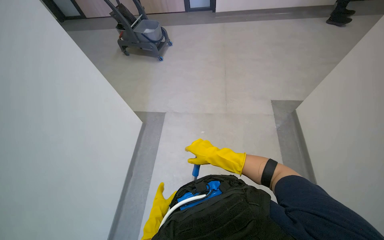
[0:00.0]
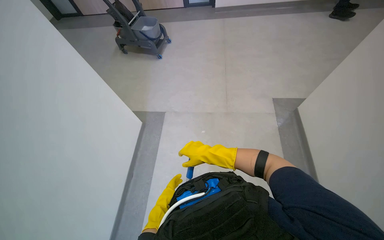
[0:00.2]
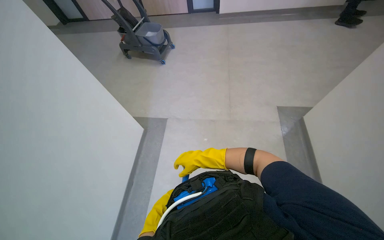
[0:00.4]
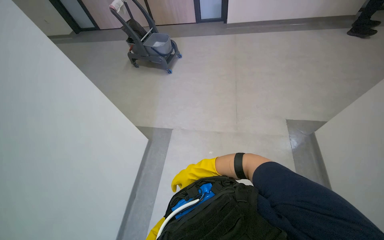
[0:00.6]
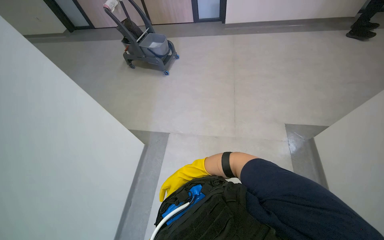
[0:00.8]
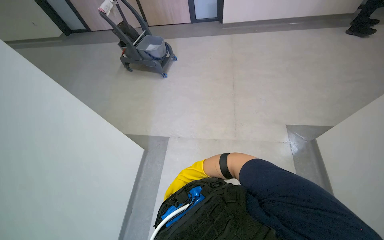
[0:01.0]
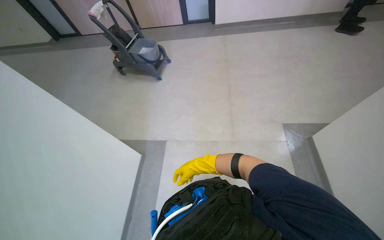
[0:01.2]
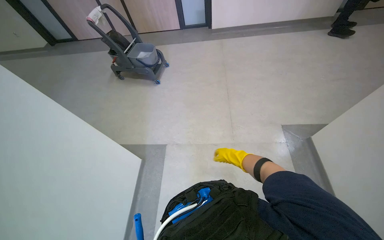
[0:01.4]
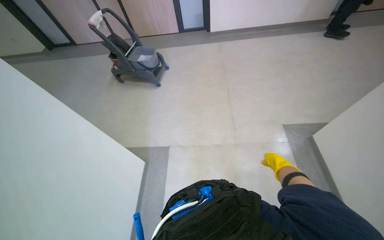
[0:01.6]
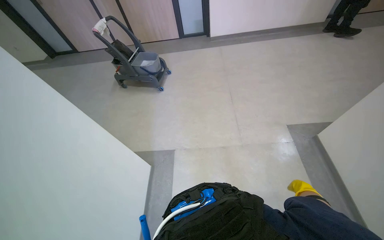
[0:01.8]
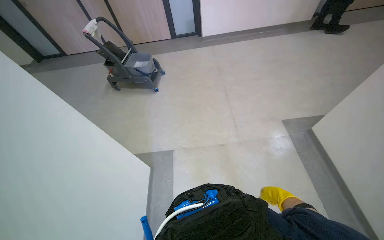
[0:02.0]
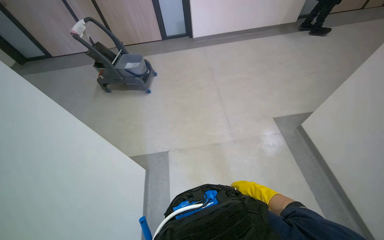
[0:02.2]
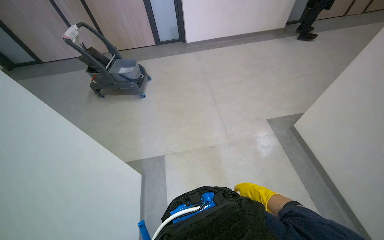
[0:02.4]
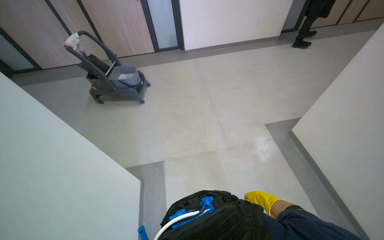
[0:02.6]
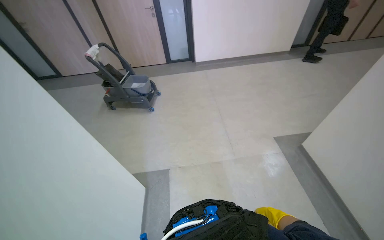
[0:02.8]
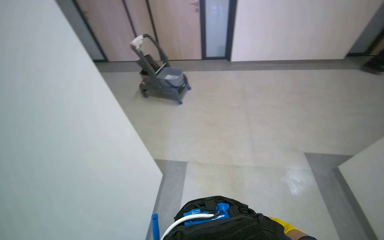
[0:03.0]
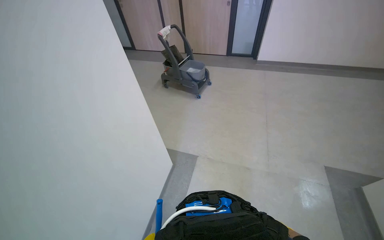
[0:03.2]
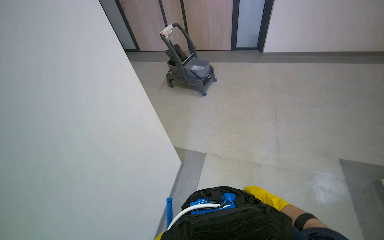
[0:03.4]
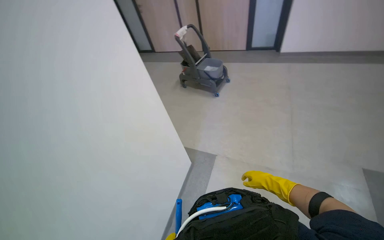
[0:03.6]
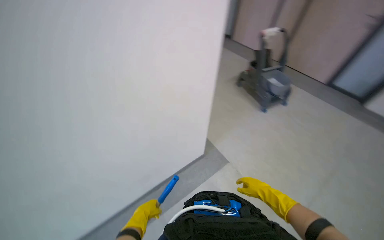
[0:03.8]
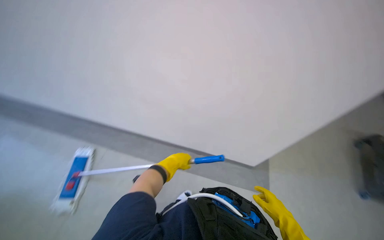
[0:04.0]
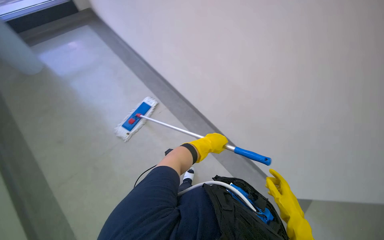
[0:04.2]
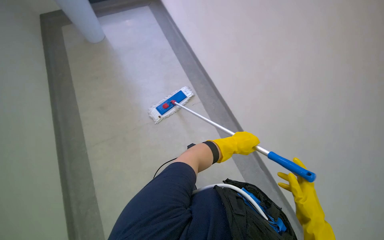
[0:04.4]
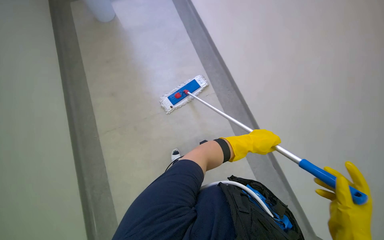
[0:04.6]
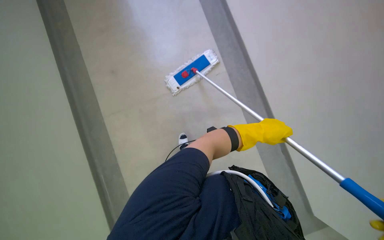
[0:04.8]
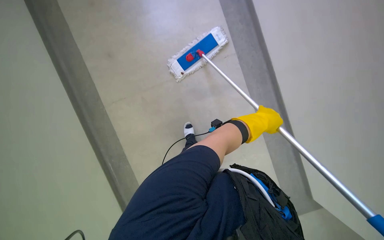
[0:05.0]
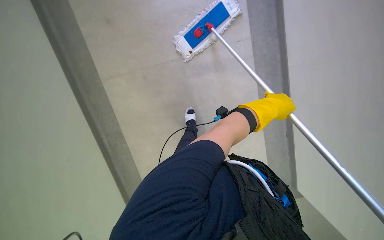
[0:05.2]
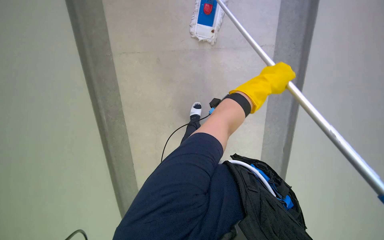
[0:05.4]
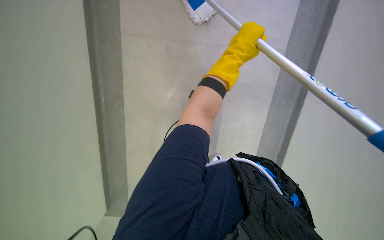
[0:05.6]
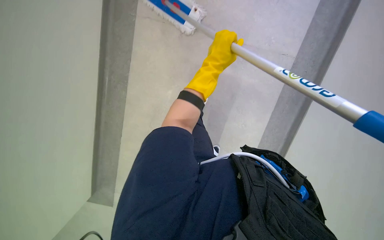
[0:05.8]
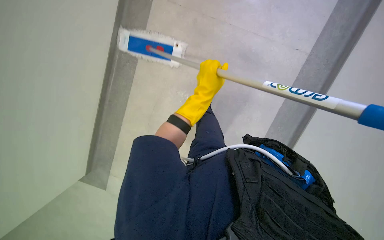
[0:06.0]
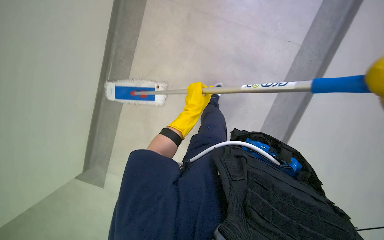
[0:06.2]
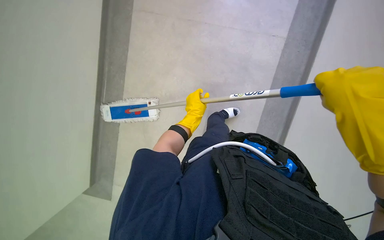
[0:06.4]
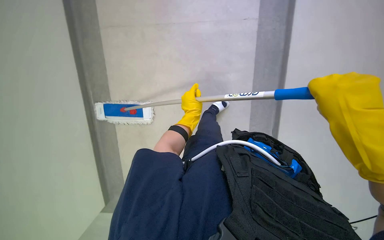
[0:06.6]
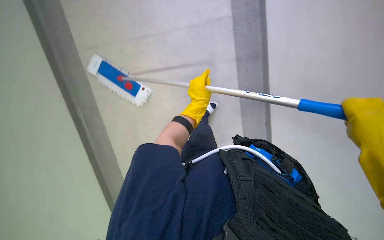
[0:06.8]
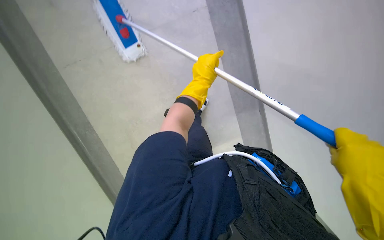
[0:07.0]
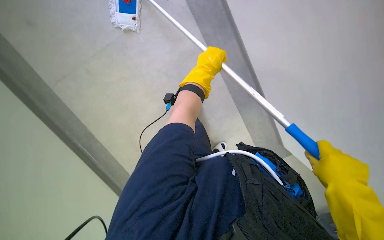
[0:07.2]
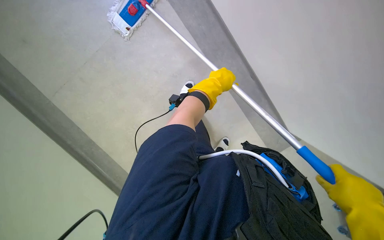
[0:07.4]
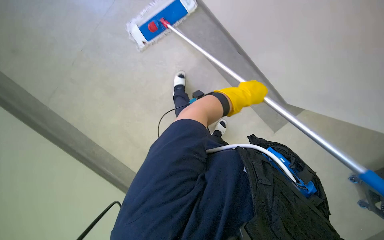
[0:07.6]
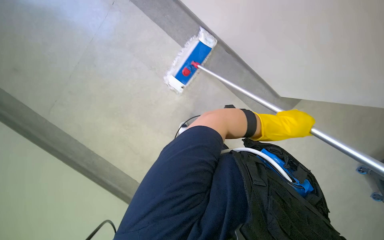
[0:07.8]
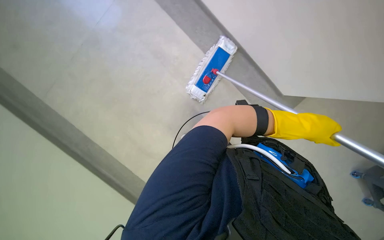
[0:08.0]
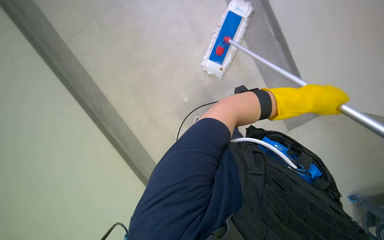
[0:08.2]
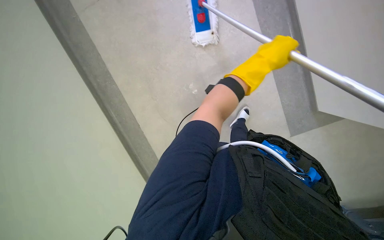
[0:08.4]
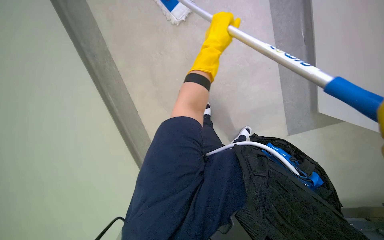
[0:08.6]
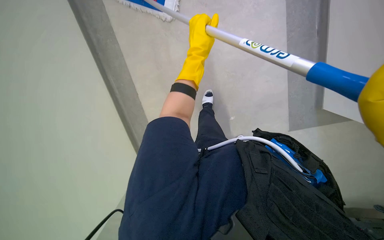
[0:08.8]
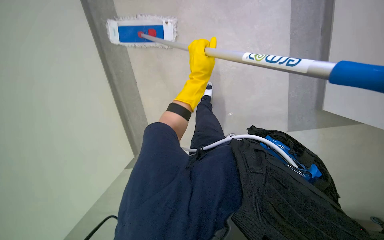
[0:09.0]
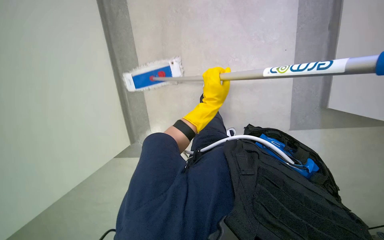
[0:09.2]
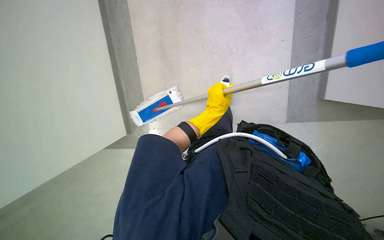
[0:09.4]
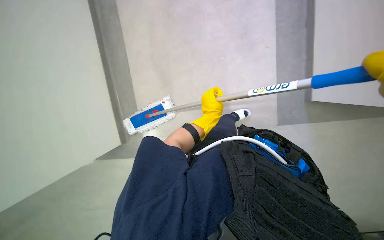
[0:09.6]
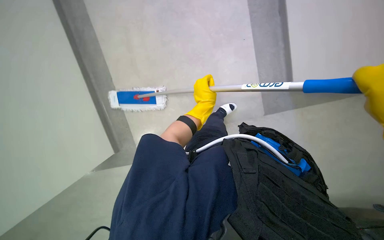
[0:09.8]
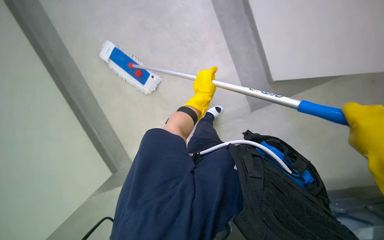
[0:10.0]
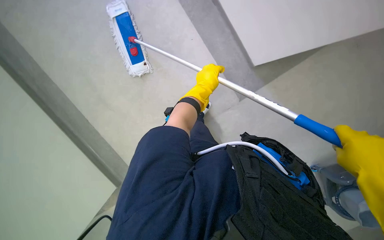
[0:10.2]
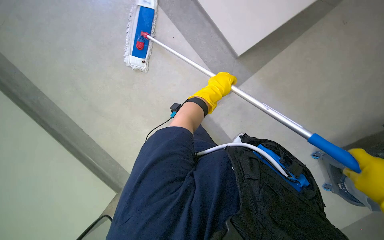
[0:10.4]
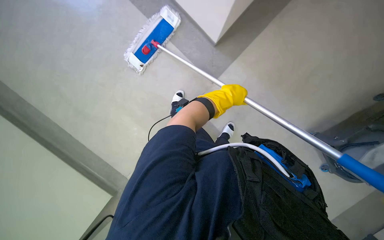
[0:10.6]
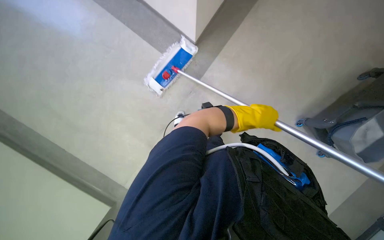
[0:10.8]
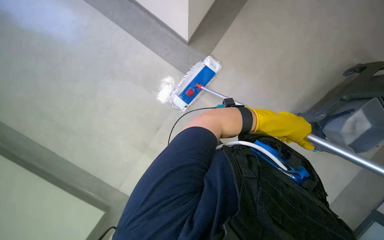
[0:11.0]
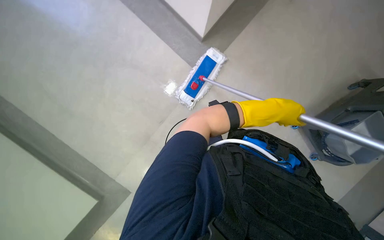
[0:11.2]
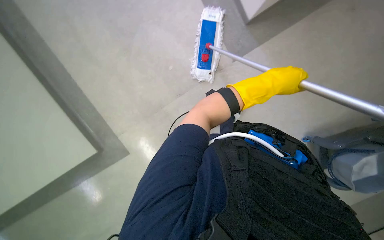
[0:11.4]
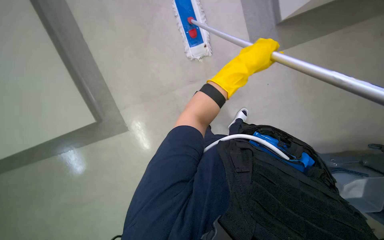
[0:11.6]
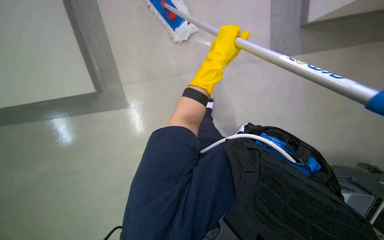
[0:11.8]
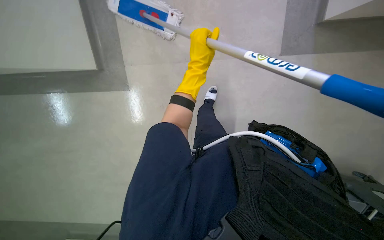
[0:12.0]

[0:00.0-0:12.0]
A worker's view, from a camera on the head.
Job: mopping floor.
The whole recording: Mopping hallway floor. The worker mops the hallway floor with a long-handled mop.
0:00.0 to 0:01.6: The right hand goes roughly 20 cm to the right and farther from the camera.
0:01.6 to 0:03.0: The right hand travels to the left, nearer to the camera and down the picture by roughly 25 cm.
0:03.0 to 0:04.4: The head turns to the left by about 95 degrees.
0:04.4 to 0:06.0: The head rotates roughly 25 degrees to the left. The camera pitches downward, by approximately 30 degrees.
0:06.0 to 0:07.6: The left hand moves to the right, some 10 cm.
0:07.6 to 0:09.0: The view swings some 20 degrees to the left. The left hand shifts some 20 cm to the left.
0:09.0 to 0:10.4: The left hand moves nearer to the camera, roughly 10 cm.
0:10.4 to 0:12.0: The left hand goes to the right and returns, approximately 15 cm each way.

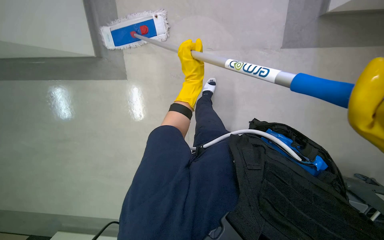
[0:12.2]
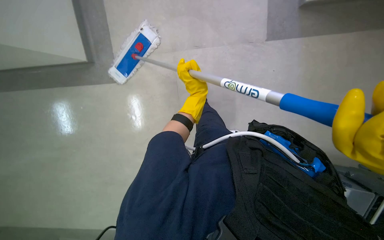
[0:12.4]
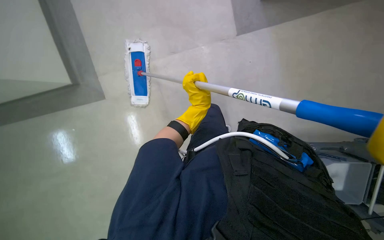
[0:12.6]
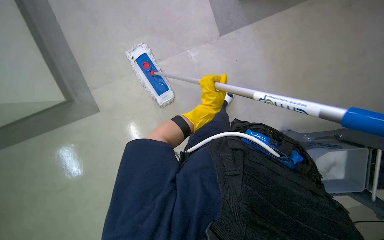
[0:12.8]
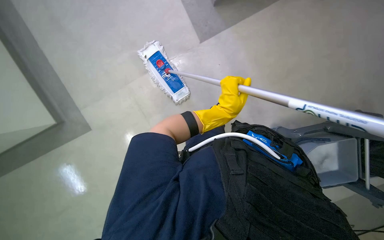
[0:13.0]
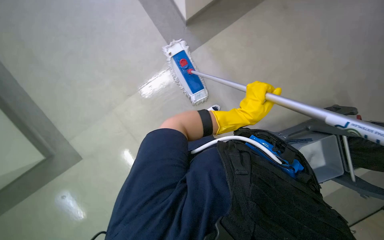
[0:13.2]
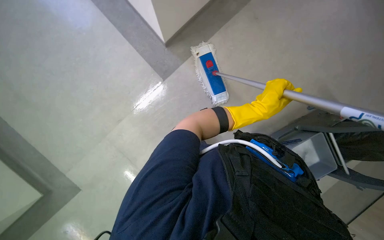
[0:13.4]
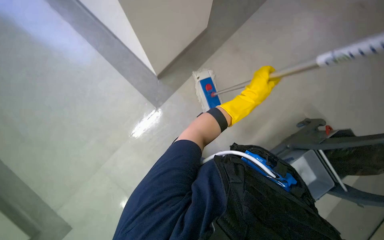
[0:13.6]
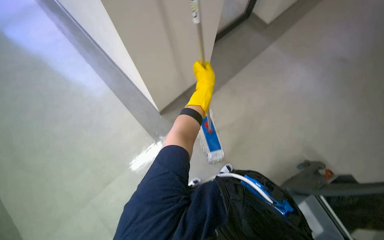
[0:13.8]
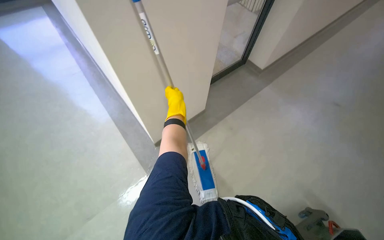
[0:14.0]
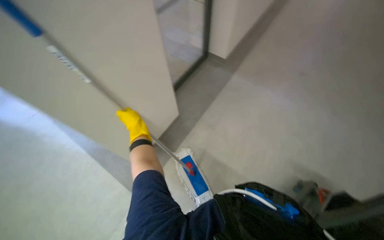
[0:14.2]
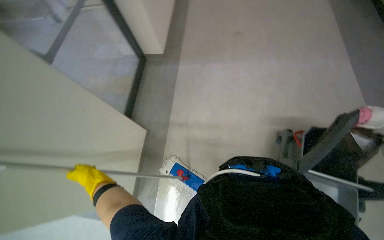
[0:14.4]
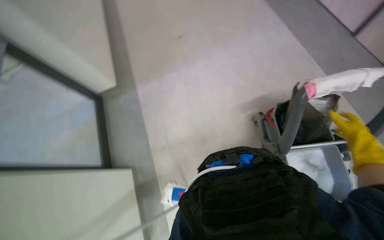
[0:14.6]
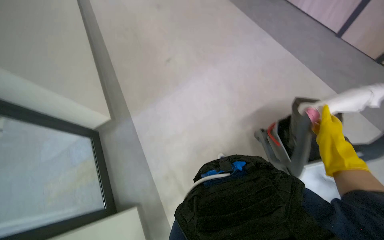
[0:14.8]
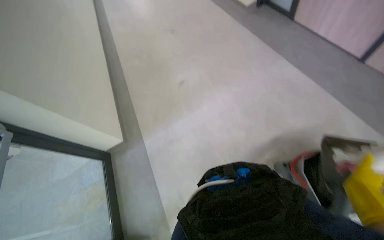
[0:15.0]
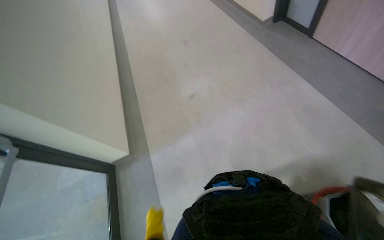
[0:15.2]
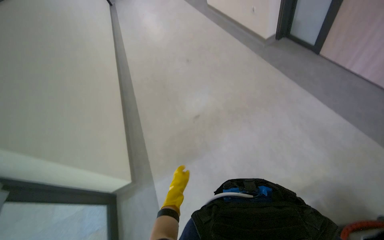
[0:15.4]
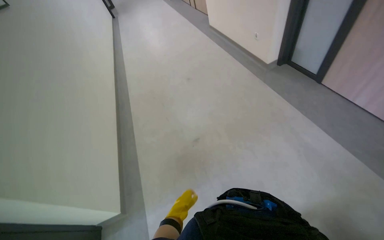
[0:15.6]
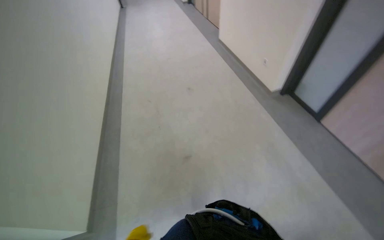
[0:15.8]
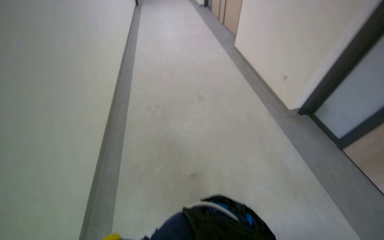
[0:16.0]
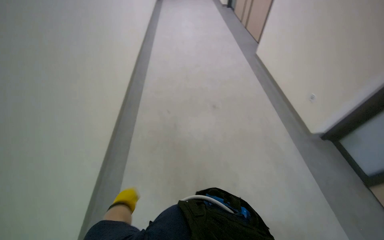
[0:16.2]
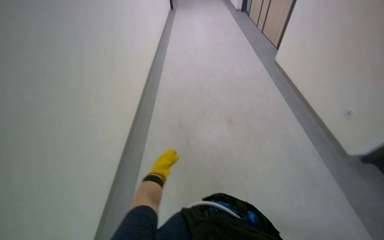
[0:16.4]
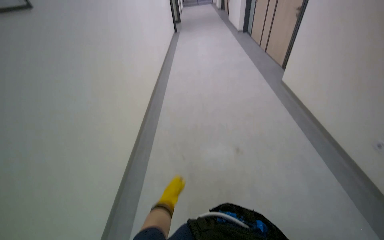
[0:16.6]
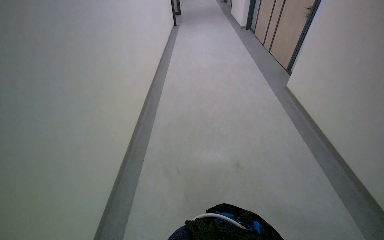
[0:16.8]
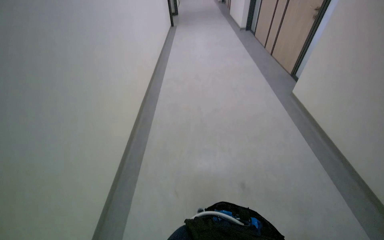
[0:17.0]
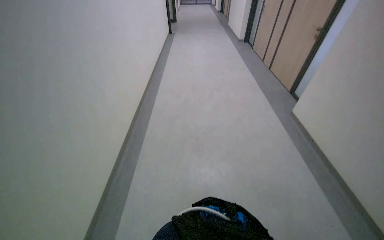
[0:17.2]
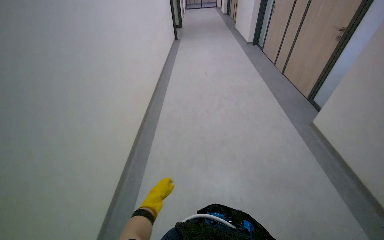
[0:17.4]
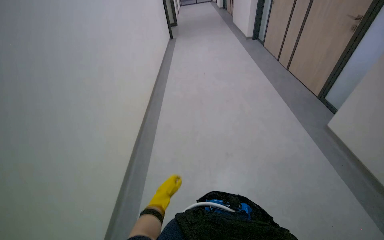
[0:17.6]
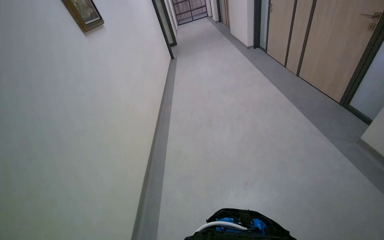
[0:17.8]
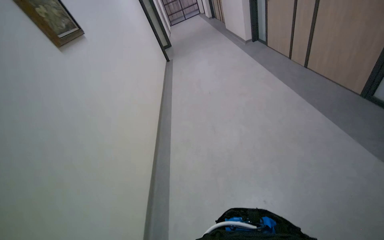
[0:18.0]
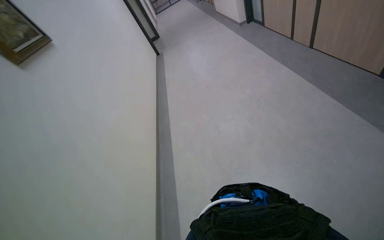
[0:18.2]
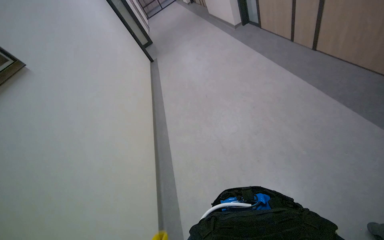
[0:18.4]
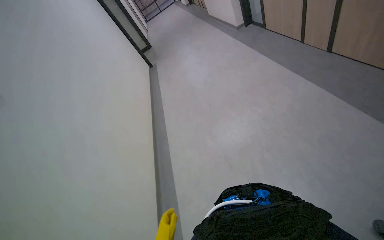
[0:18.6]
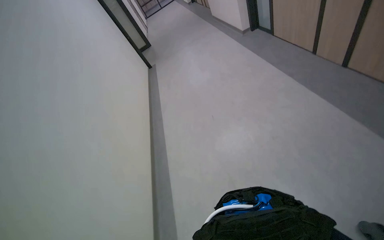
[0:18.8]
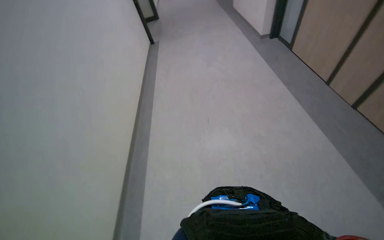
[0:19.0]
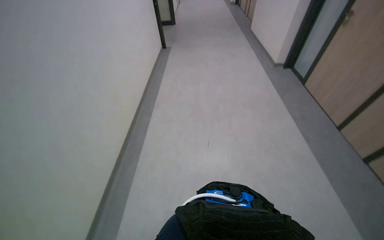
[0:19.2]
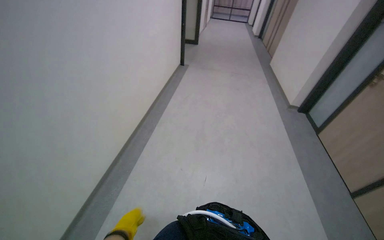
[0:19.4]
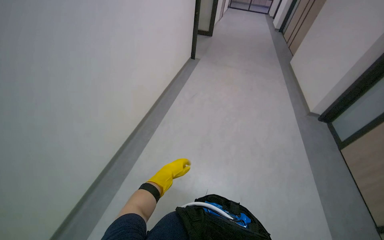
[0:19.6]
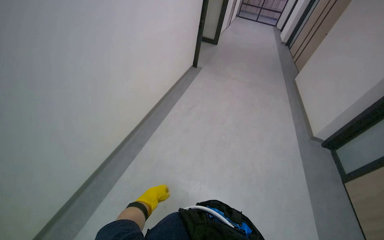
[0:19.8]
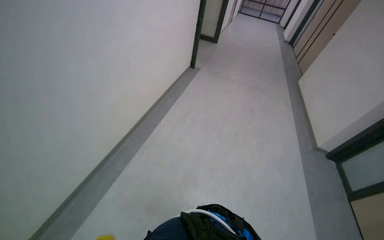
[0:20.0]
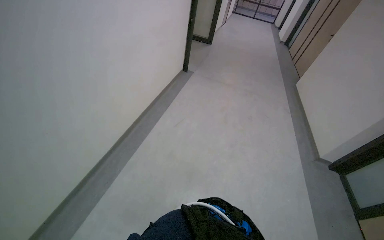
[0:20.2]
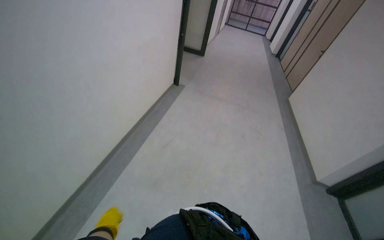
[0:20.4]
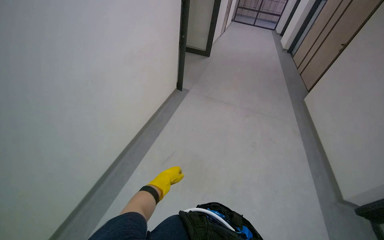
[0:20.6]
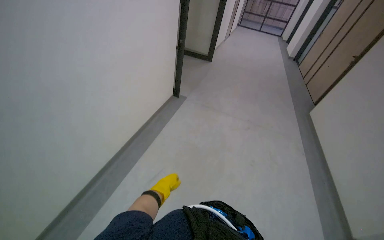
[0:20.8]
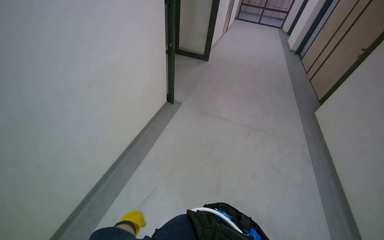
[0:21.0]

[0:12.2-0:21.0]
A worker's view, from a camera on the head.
Job: mopping floor.
The whole recording: Mopping hallway floor. The worker mops the hallway floor with a long-handled mop.
0:12.2 to 0:13.6: The view swings some 30 degrees to the left. The camera pitches upward, by some 15 degrees.
0:13.6 to 0:15.2: The head rotates approximately 30 degrees to the right. The view tips upward by some 60 degrees.
0:15.2 to 0:16.6: The camera travels approximately 1 m. The head rotates approximately 25 degrees to the left. The view tips upward by about 20 degrees.
0:16.6 to 0:18.0: The wearer moves roughly 1 m.
0:18.0 to 0:19.6: The wearer moves about 2 m. The scene turns some 30 degrees clockwise in the picture.
0:19.6 to 0:21.0: The camera travels approximately 1.5 m.
